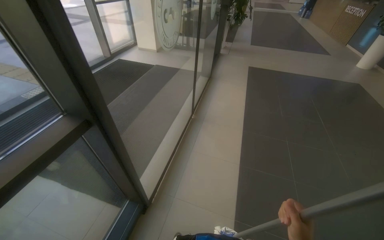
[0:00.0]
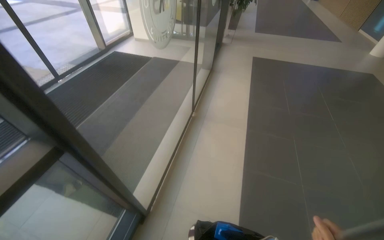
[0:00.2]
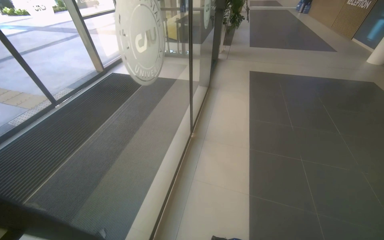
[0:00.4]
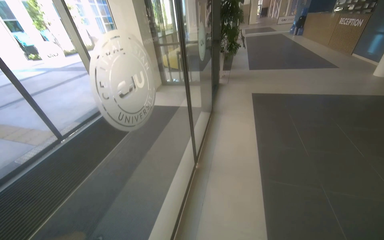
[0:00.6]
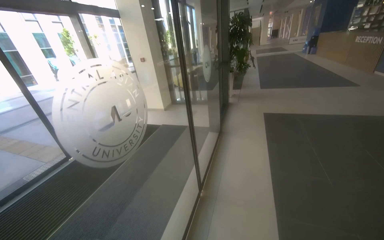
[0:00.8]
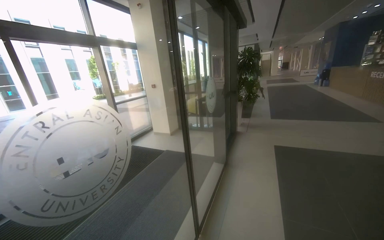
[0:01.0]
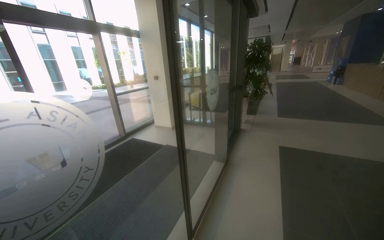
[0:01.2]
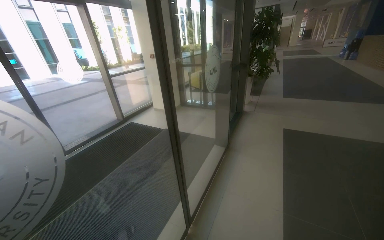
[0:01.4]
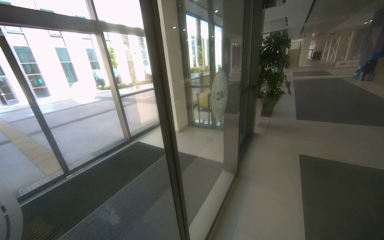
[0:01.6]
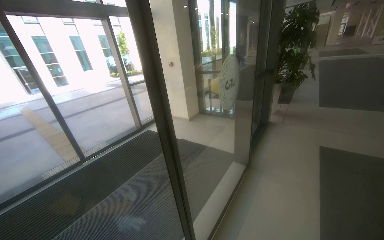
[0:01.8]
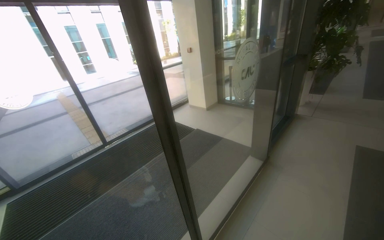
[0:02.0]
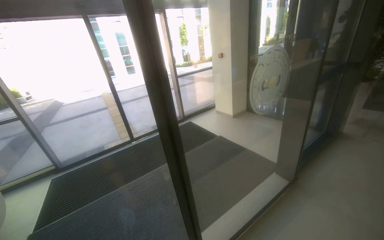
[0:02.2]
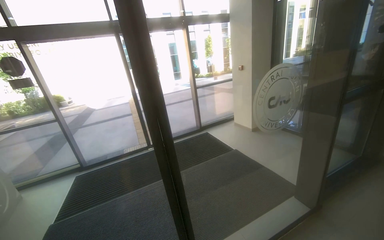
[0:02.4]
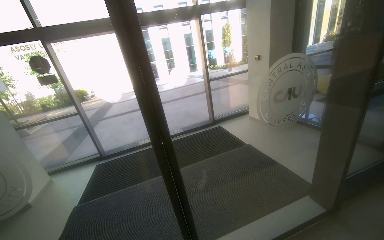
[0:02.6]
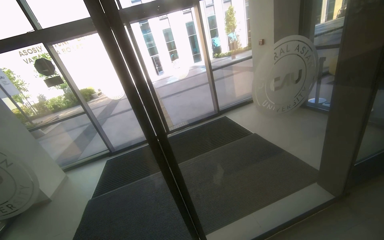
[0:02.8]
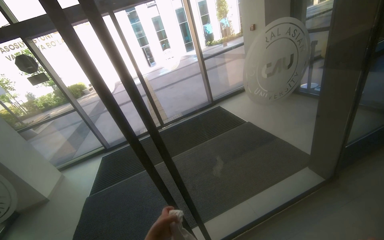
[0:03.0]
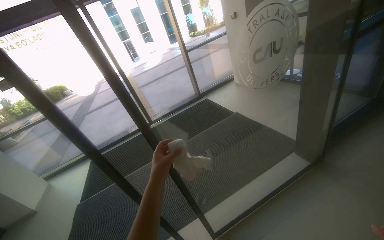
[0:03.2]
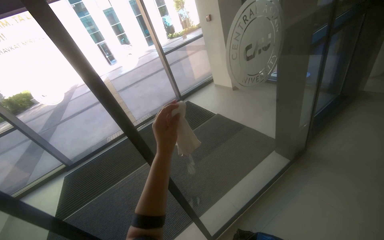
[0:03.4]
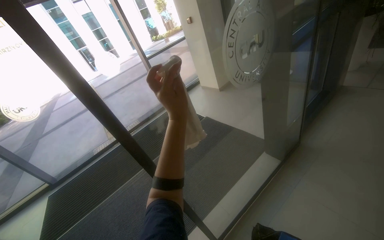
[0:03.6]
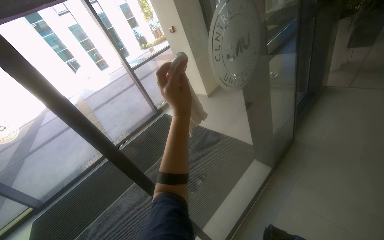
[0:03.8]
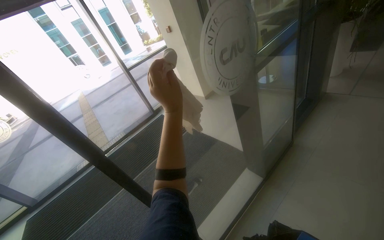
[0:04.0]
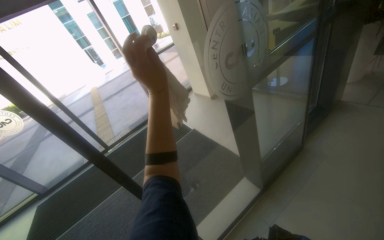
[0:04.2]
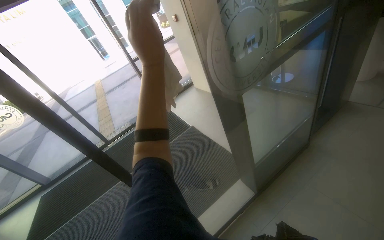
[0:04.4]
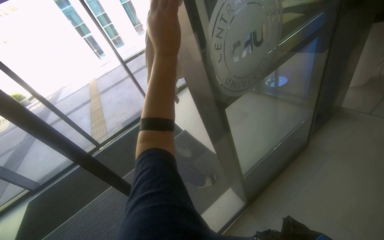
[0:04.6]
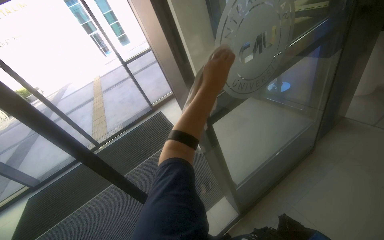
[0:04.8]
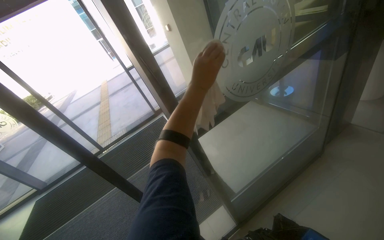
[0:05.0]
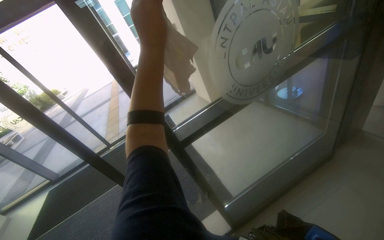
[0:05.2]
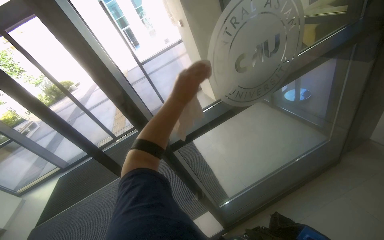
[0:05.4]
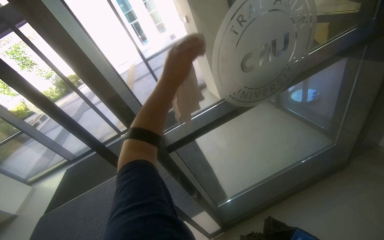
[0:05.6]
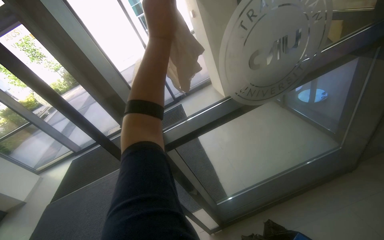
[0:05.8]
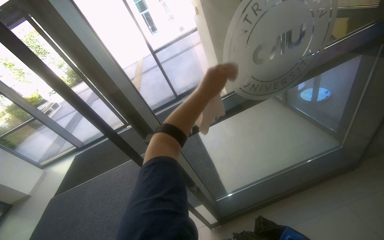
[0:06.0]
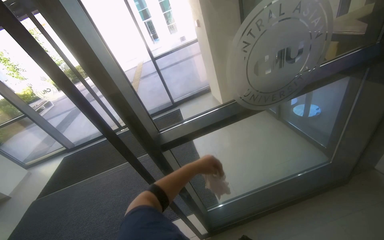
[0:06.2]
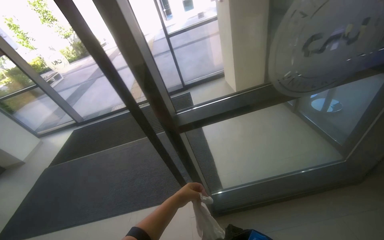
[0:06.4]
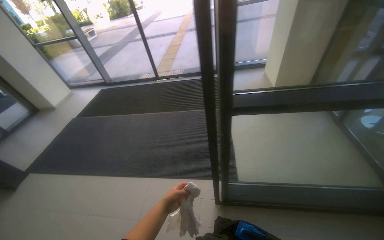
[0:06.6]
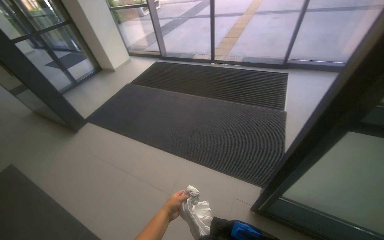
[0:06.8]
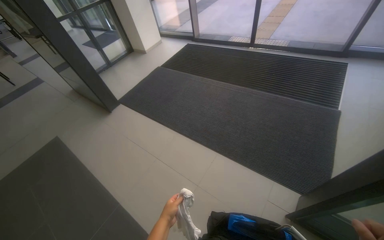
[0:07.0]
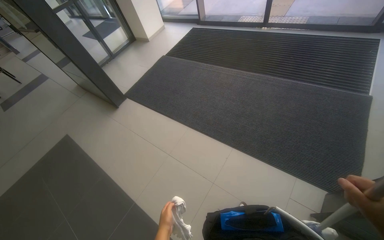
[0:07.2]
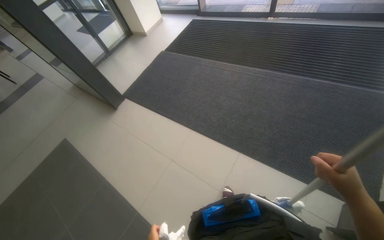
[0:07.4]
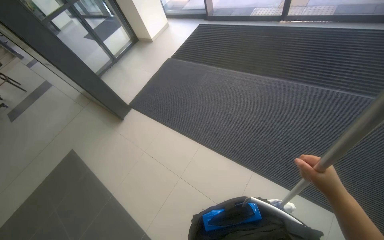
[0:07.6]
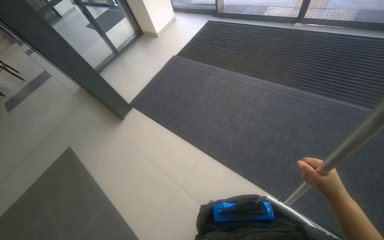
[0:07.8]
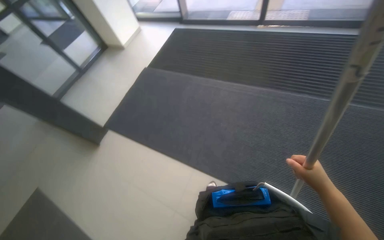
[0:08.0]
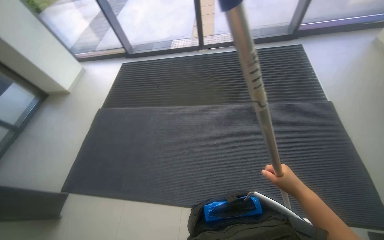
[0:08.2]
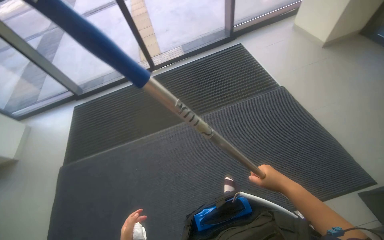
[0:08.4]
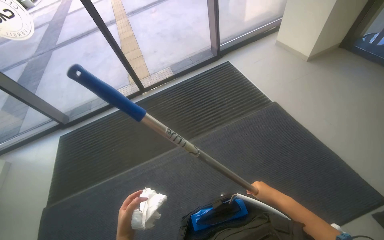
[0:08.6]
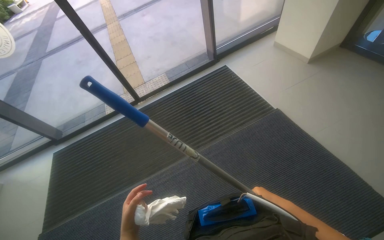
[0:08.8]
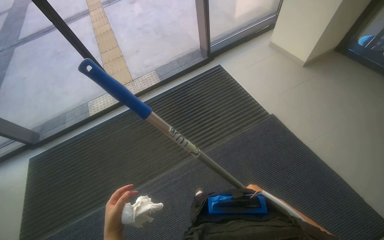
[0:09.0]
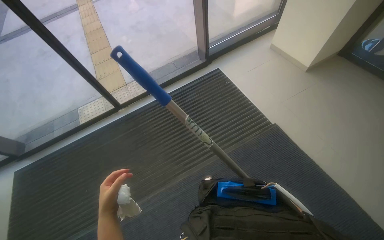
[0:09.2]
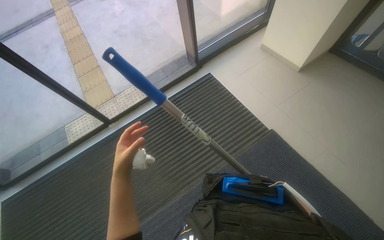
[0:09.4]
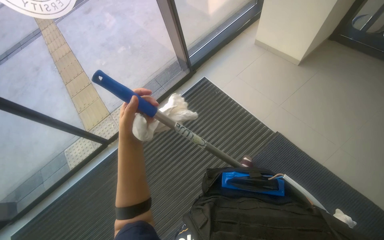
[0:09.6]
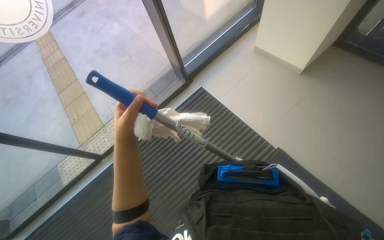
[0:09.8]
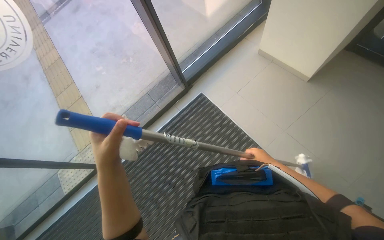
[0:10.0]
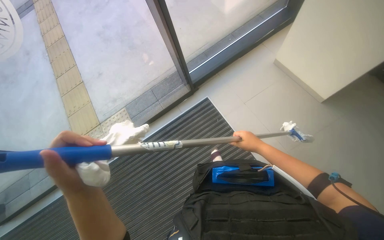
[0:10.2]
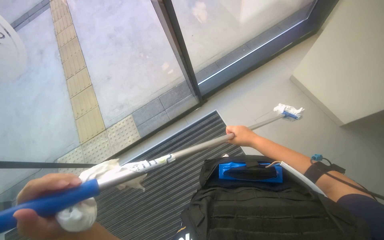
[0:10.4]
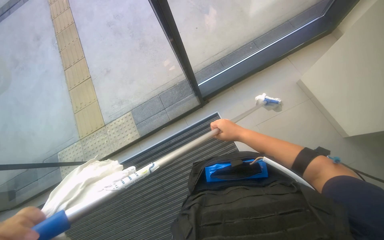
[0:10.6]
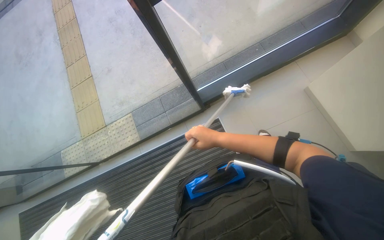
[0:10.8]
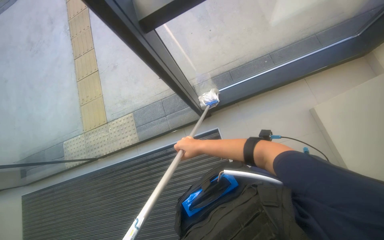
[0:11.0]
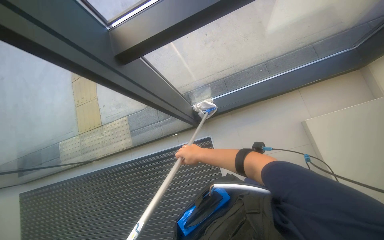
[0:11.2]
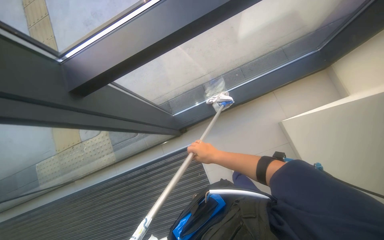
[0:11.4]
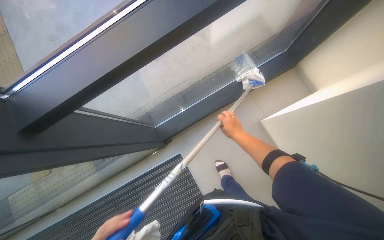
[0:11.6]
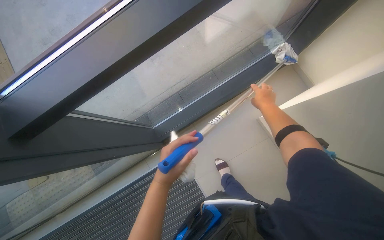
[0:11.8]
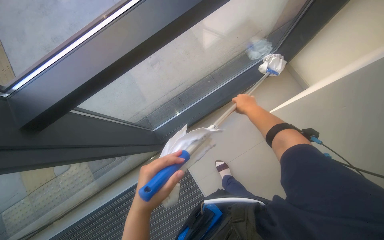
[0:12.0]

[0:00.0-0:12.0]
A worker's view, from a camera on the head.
Job: cleaning windows.
The whole recording: Cleaning glass windows. The worker cleans the glass windows using a mop and a cloth.
0:00.0 to 0:01.6: The camera is carried roughly 1 m. The camera is aimed roughly 20 degrees further to the left. The view tips upward by some 20 degrees.
0:01.6 to 0:03.0: The wearer moves roughly 60 cm. The view swings some 40 degrees to the left. The view tips downward by about 15 degrees.
0:03.0 to 0:04.4: The wearer moves about 90 cm.
0:04.4 to 0:06.0: The wearer moves approximately 60 cm. The wearer's head swings approximately 15 degrees to the left.
0:06.0 to 0:07.6: The head travels approximately 1 m. The wearer's head swings approximately 50 degrees to the left. The camera pitches downward, by approximately 25 degrees.
0:07.6 to 0:09.0: The head travels some 70 cm. The head rotates about 60 degrees to the right. The view tips upward by some 15 degrees.
0:09.0 to 0:10.4: The wearer moves about 1 m.
0:10.4 to 0:12.0: The camera travels about 70 cm.

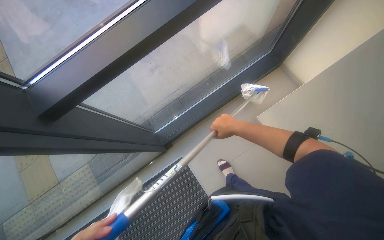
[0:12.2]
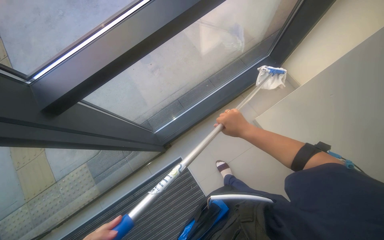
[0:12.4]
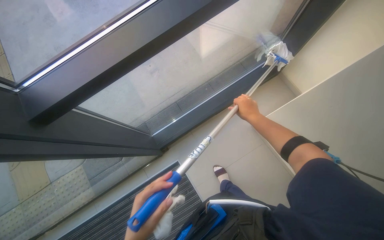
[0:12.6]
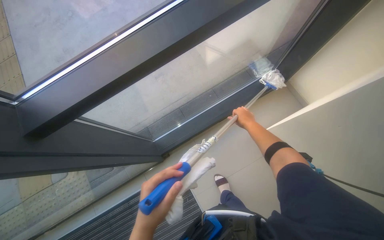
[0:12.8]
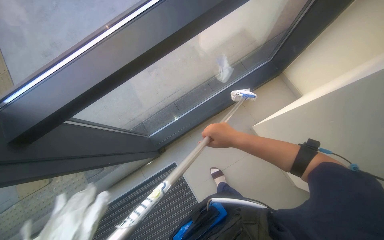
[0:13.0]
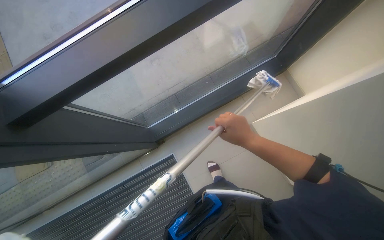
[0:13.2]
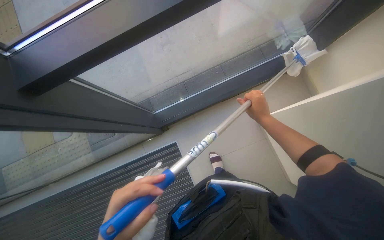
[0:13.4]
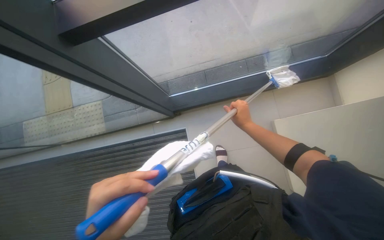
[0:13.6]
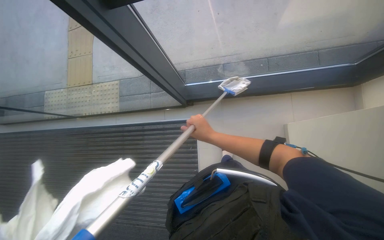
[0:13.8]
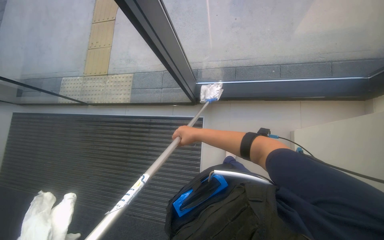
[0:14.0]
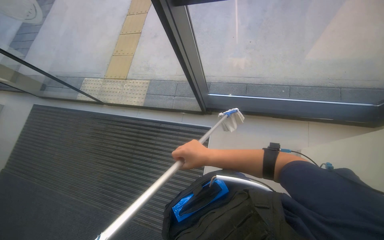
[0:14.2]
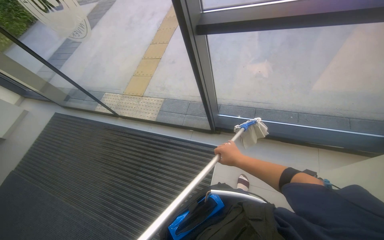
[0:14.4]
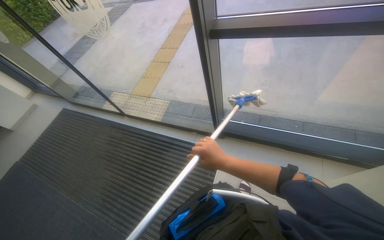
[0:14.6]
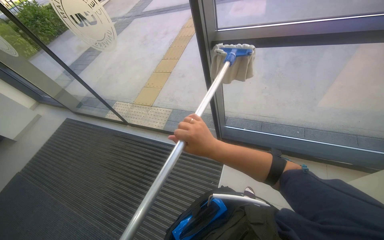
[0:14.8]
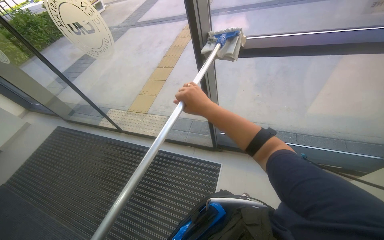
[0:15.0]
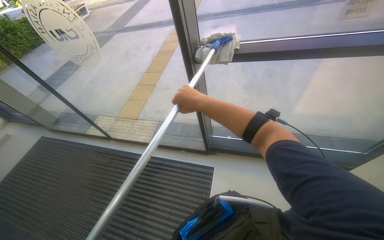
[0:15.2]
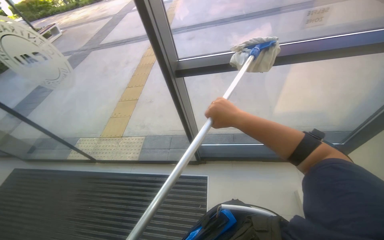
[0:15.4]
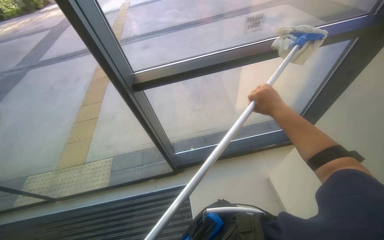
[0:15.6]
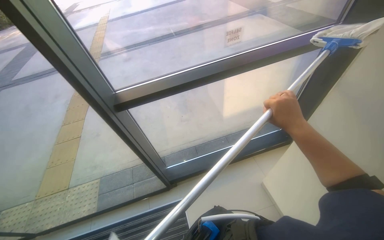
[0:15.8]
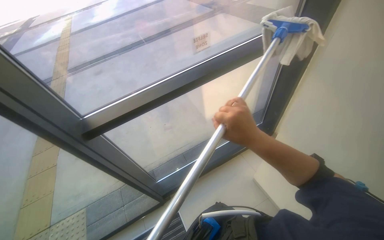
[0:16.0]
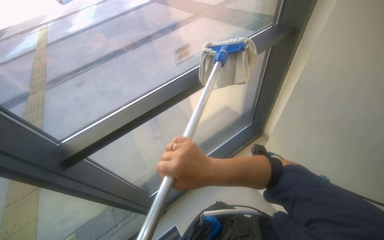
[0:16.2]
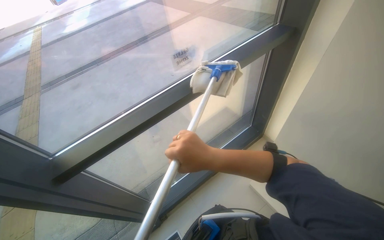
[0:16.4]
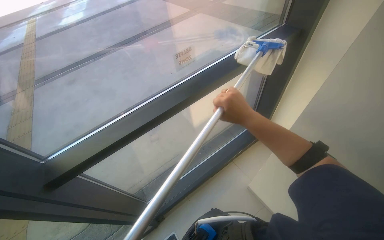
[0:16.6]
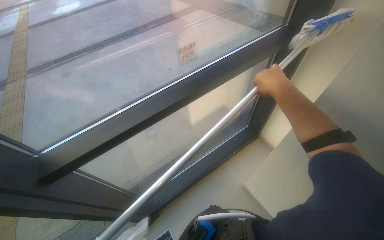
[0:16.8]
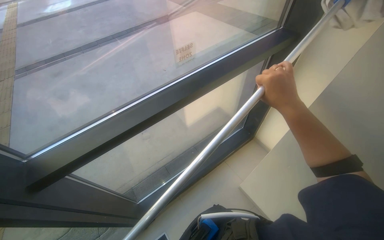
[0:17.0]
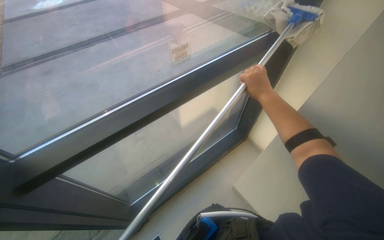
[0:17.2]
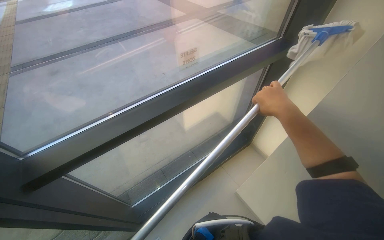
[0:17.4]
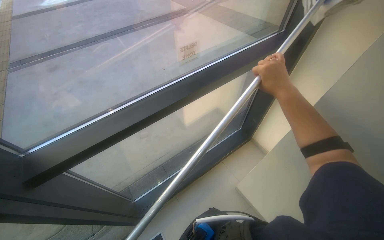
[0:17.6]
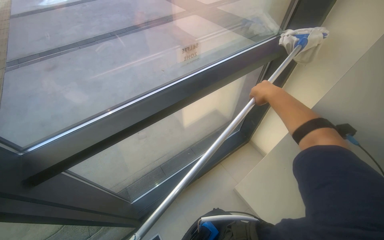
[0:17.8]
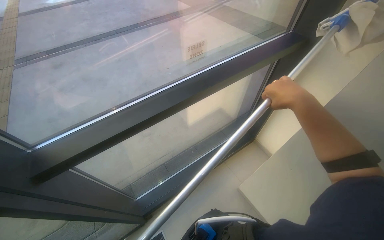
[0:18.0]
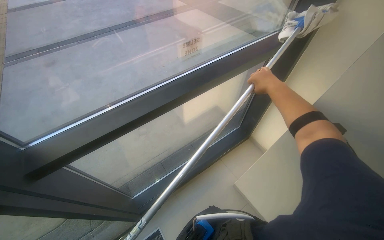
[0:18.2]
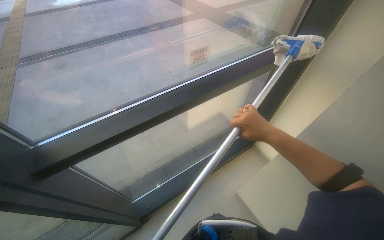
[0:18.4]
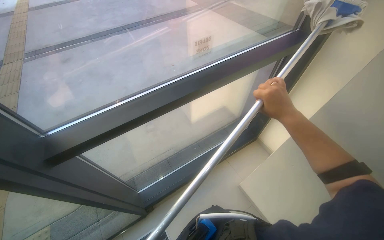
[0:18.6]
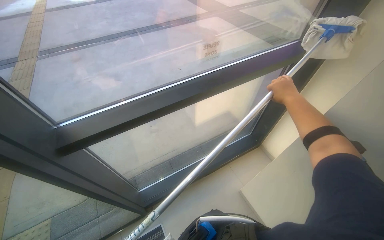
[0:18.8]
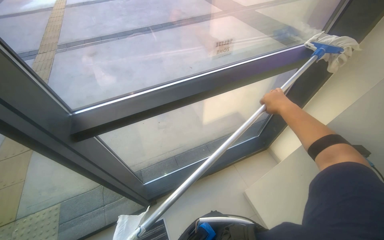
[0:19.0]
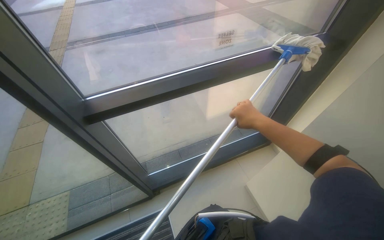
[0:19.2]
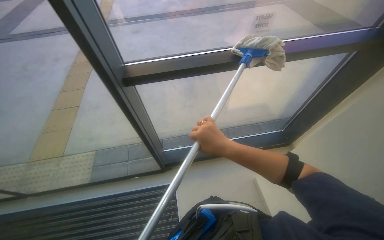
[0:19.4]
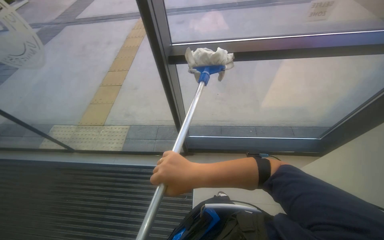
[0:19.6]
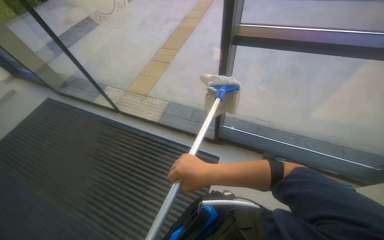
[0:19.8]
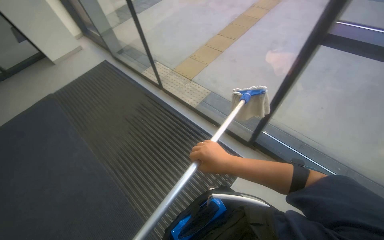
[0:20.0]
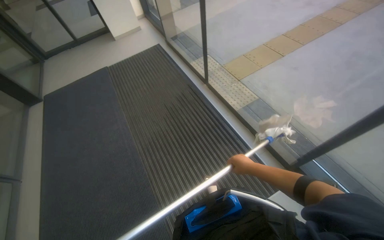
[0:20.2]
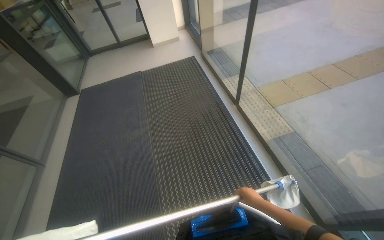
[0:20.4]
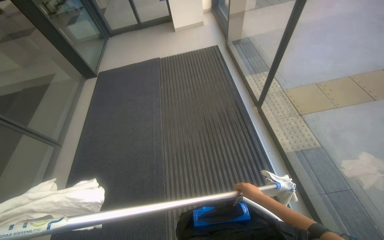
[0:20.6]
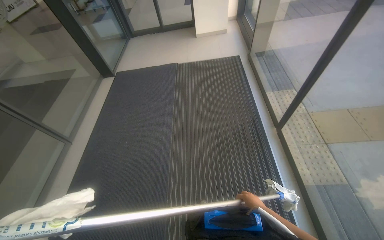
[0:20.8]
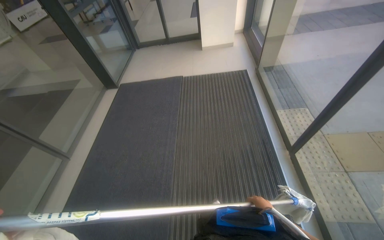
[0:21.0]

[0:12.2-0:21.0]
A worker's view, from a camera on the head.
Job: cleaning windows.
The whole recording: Cleaning glass windows. The worker cleans the glass windows using a mop and a cloth.
0:12.2 to 0:13.6: The right hand goes nearer to the camera and returns, some 10 cm each way.
0:13.6 to 0:15.2: The wearer moves roughly 40 cm. The view tilts some 25 degrees upward. The scene rotates clockwise by approximately 30 degrees.
0:15.2 to 0:16.6: The camera is carried some 40 cm. The wearer looks about 50 degrees further to the right.
0:16.6 to 0:18.0: The right hand is displaced to the right and up the picture by about 15 cm.
0:18.0 to 0:19.6: The head rotates roughly 35 degrees to the left.
0:19.6 to 0:21.0: The camera is carried some 90 cm. The wearer looks about 85 degrees further to the left.
